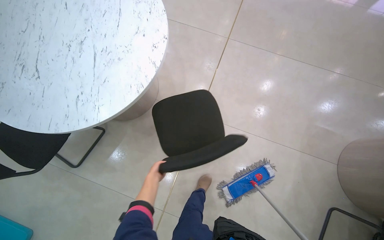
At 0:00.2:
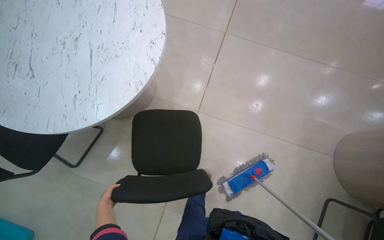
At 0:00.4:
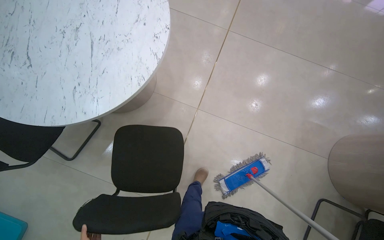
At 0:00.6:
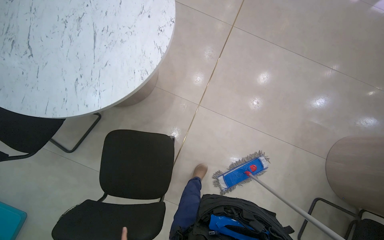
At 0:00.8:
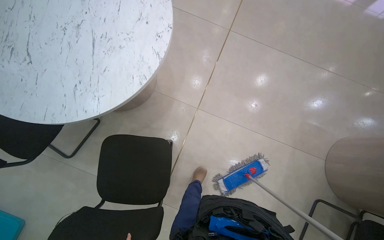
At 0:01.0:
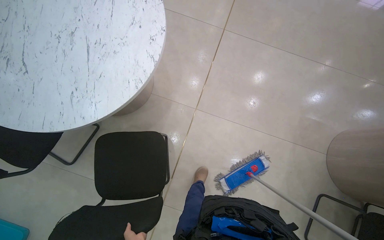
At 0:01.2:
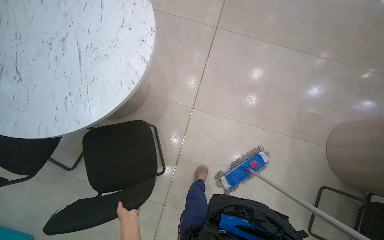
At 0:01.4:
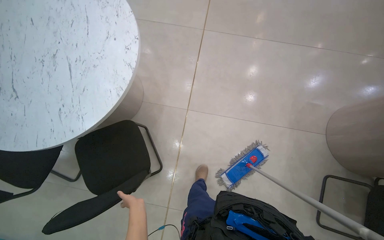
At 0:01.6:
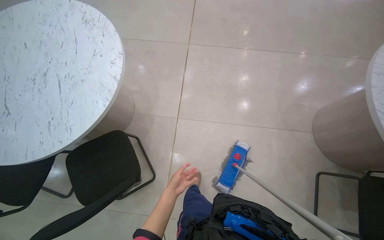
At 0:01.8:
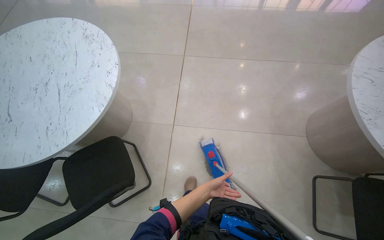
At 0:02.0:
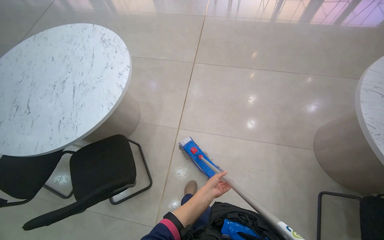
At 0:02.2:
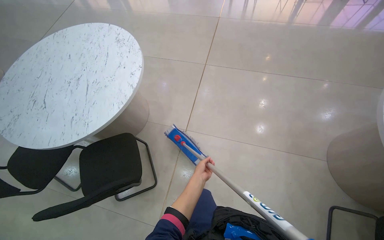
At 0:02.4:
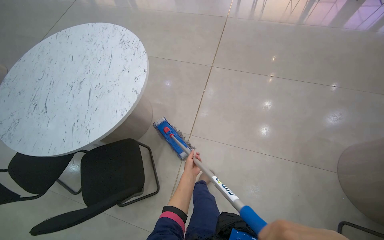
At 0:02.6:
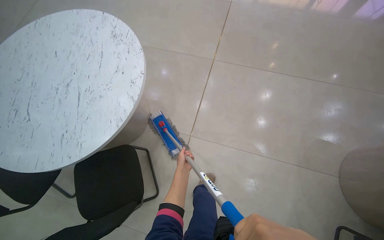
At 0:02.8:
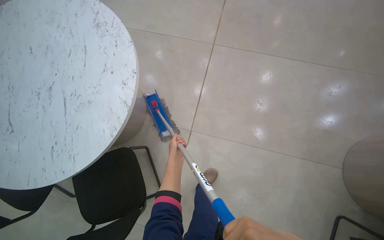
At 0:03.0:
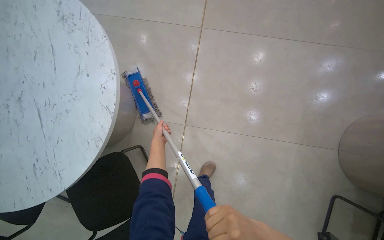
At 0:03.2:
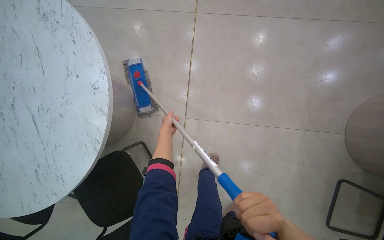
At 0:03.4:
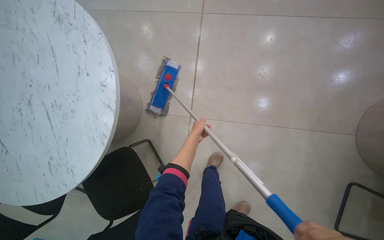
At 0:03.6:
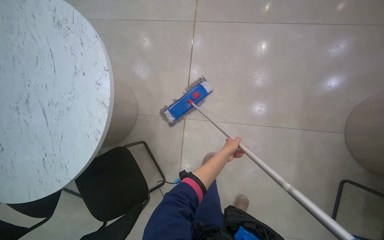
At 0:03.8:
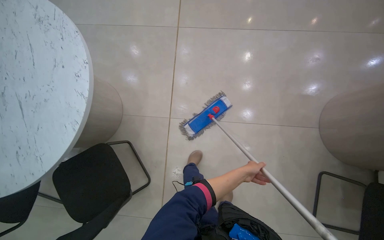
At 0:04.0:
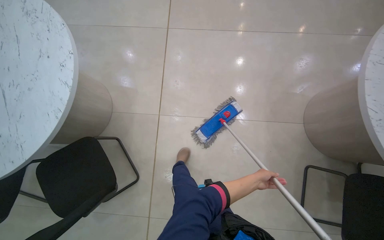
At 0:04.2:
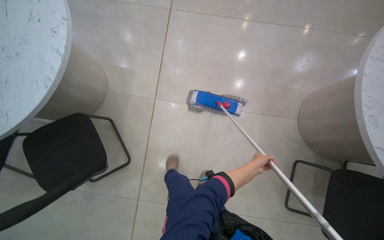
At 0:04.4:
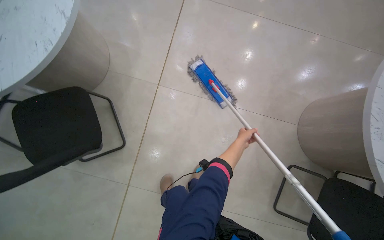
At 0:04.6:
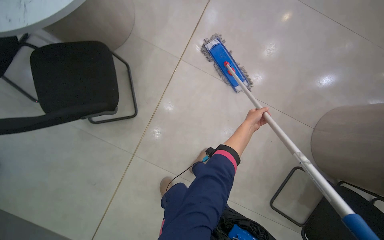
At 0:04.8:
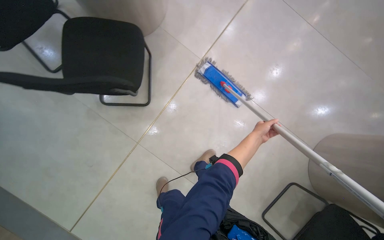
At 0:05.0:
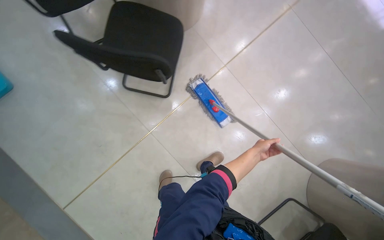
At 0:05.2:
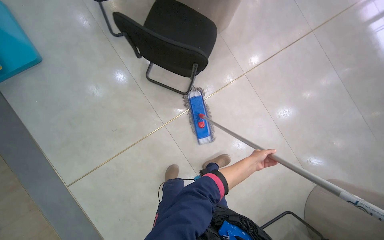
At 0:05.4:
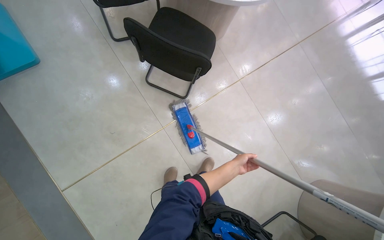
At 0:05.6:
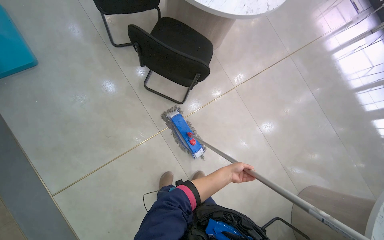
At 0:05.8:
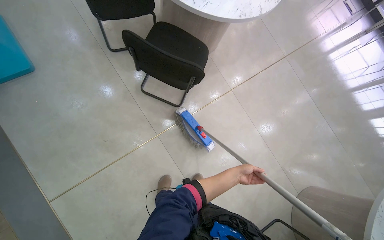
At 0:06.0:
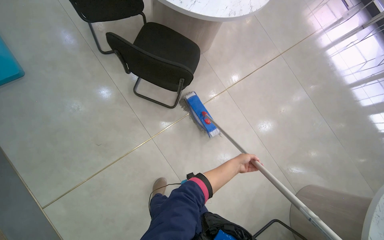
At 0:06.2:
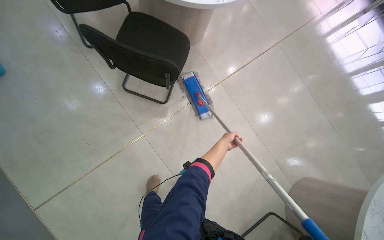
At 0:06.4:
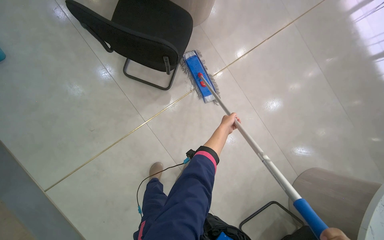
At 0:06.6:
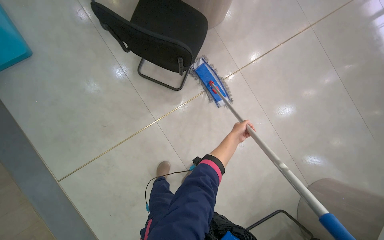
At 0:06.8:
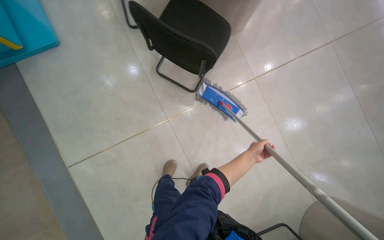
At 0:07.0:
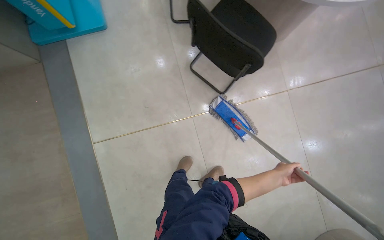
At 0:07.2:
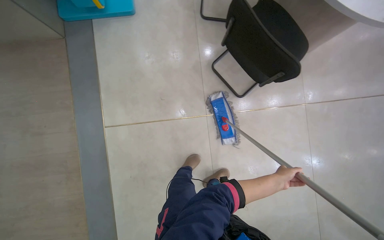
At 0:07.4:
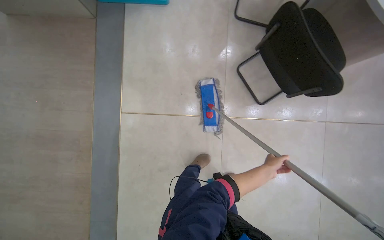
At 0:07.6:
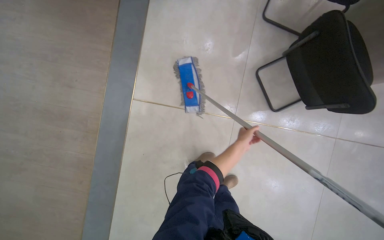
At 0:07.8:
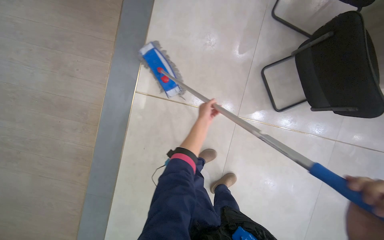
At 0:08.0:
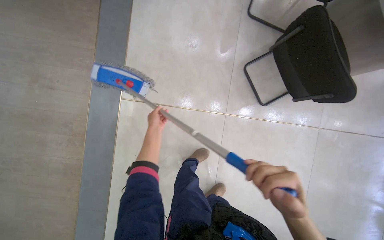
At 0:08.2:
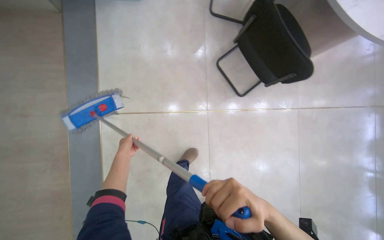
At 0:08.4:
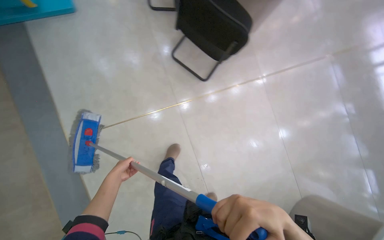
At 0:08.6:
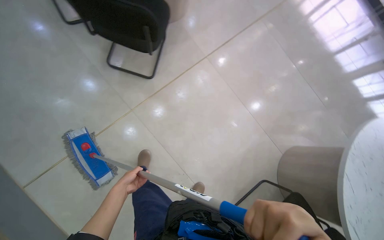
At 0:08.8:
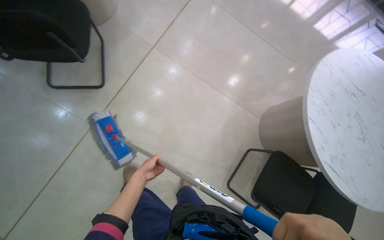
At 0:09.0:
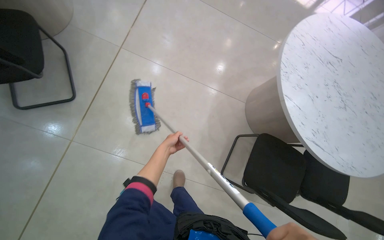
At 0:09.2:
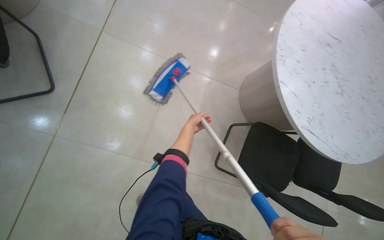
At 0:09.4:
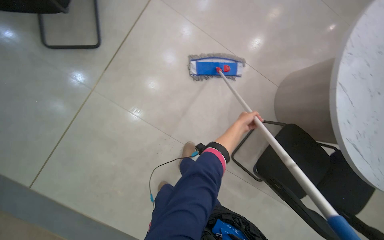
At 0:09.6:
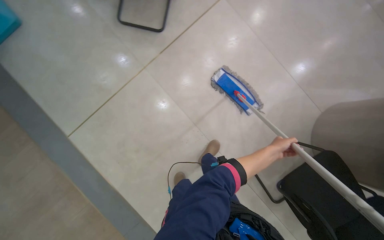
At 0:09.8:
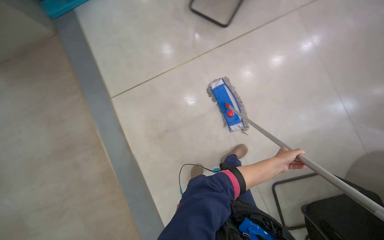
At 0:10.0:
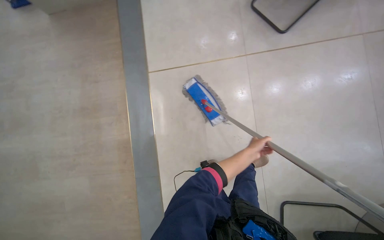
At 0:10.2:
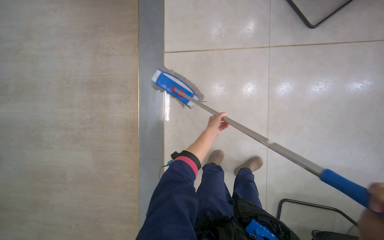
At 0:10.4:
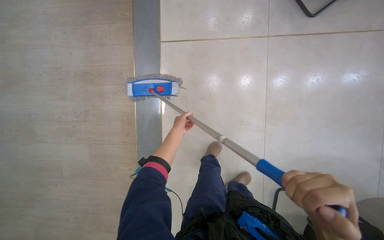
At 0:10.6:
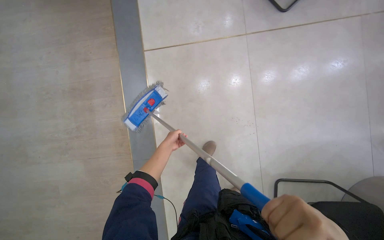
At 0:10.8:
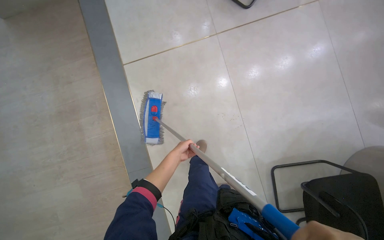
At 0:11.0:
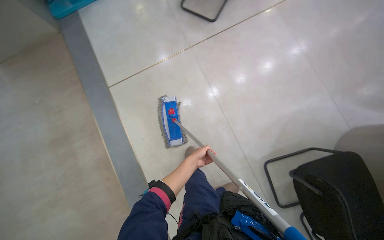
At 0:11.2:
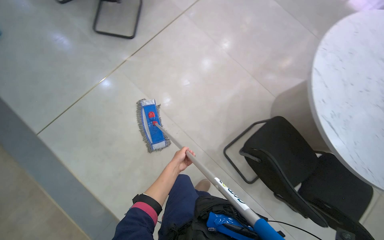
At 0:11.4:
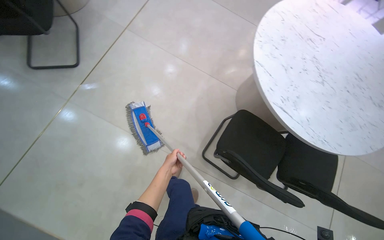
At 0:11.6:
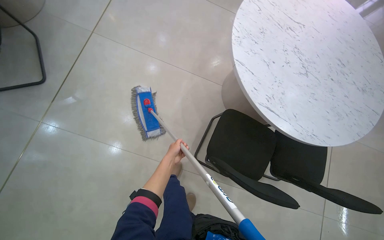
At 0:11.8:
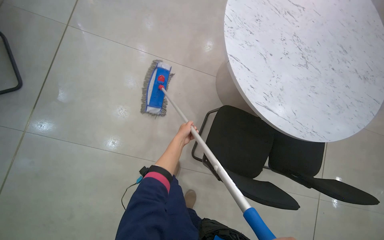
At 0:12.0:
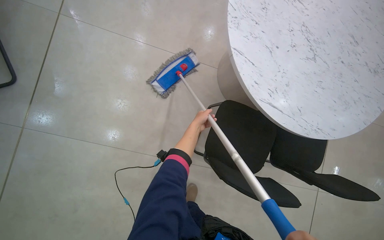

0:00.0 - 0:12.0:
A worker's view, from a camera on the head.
Job: mopping floor.
The whole recording: Mopping tiled floor. The worker mops the tiled floor, moving chairs to clean underneath them.
0:01.6 - 0:03.0: The head travels some 50 cm. The camera pitches downward, by some 10 degrees.
0:03.0 - 0:04.4: The camera travels approximately 40 cm.
0:06.0 - 0:07.6: The head turns to the left by some 50 degrees.
0:07.6 - 0:09.0: The view tips downward by roughly 10 degrees. The scene rotates counterclockwise by approximately 50 degrees.
0:09.0 - 0:10.4: The wearer looks about 20 degrees further downward. The scene turns roughly 30 degrees clockwise in the picture.
0:10.4 - 0:12.0: The wearer moves roughly 80 cm. The wearer's head swings roughly 65 degrees to the right.

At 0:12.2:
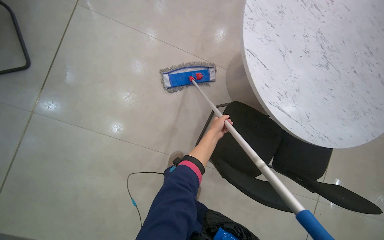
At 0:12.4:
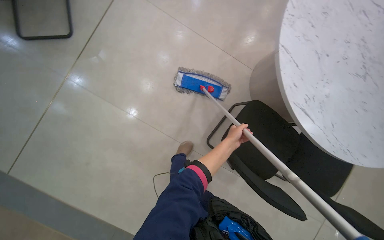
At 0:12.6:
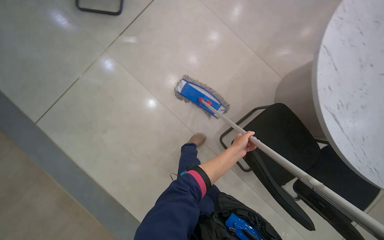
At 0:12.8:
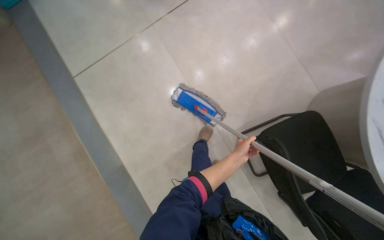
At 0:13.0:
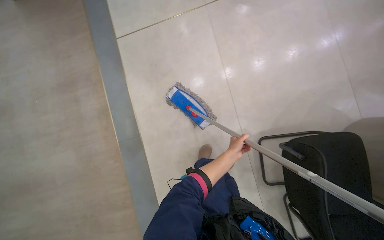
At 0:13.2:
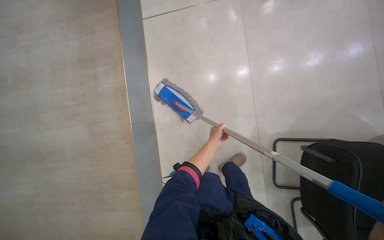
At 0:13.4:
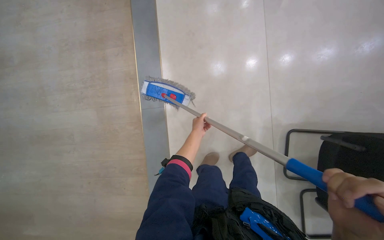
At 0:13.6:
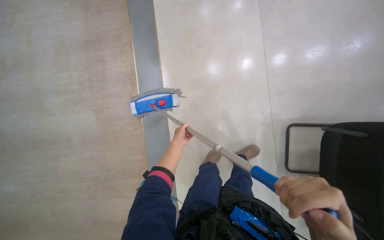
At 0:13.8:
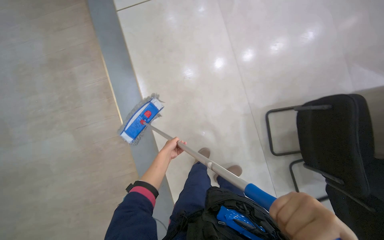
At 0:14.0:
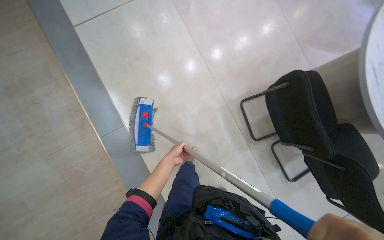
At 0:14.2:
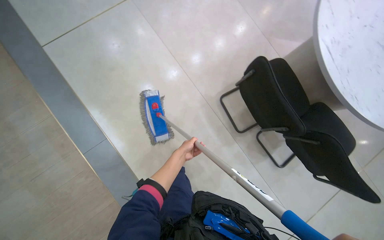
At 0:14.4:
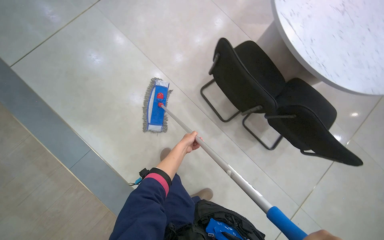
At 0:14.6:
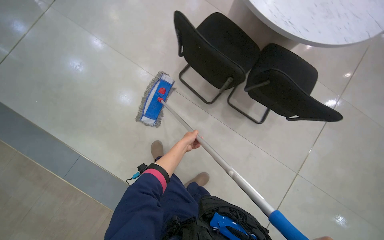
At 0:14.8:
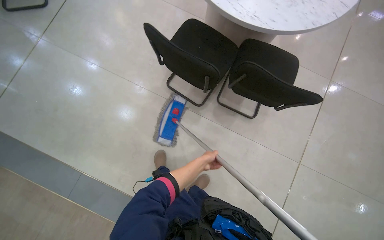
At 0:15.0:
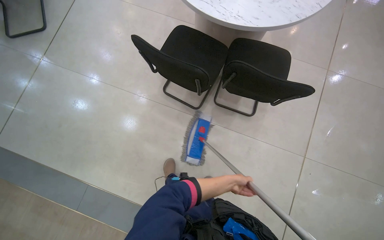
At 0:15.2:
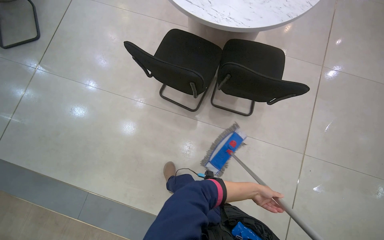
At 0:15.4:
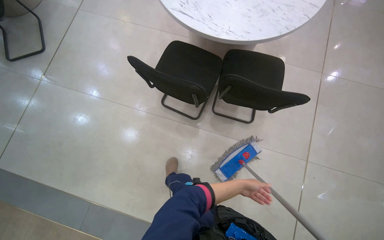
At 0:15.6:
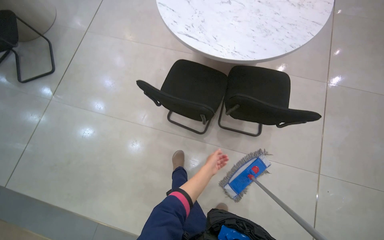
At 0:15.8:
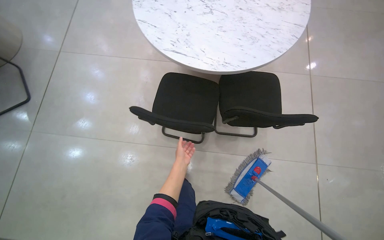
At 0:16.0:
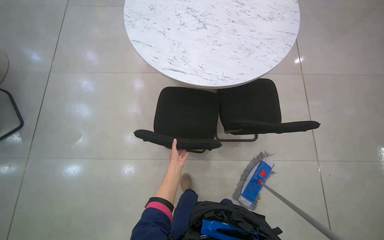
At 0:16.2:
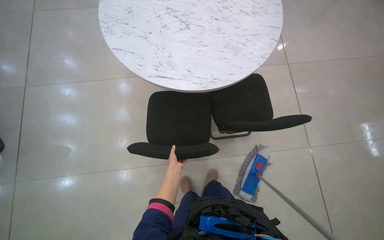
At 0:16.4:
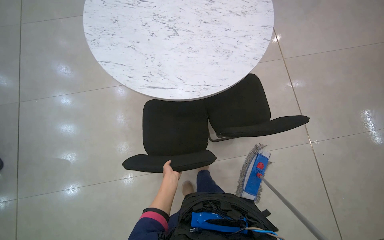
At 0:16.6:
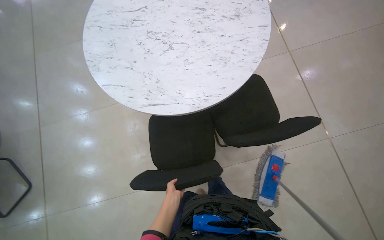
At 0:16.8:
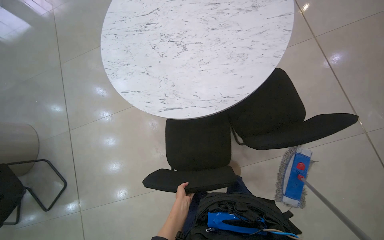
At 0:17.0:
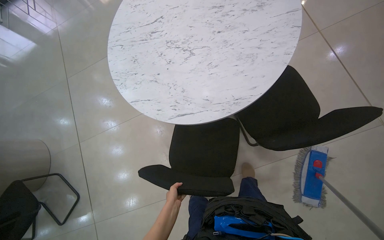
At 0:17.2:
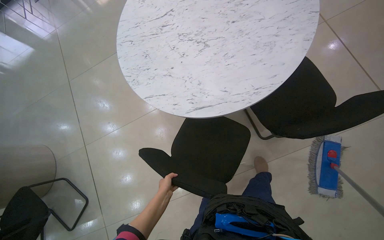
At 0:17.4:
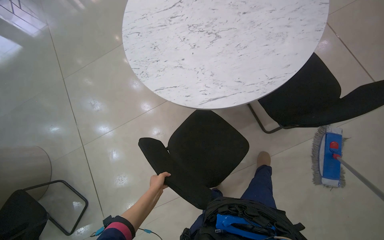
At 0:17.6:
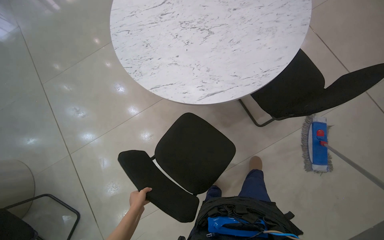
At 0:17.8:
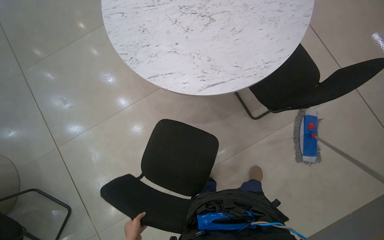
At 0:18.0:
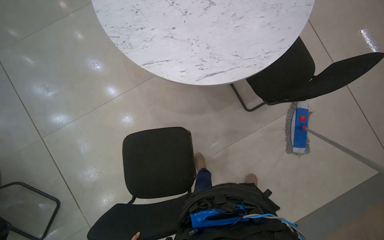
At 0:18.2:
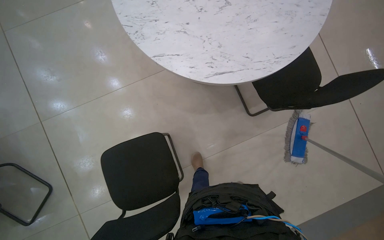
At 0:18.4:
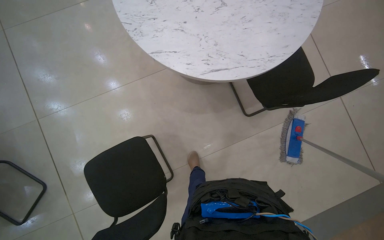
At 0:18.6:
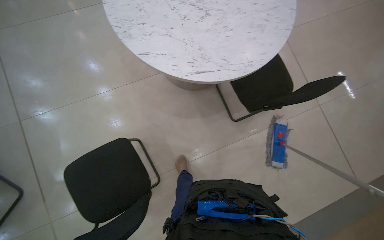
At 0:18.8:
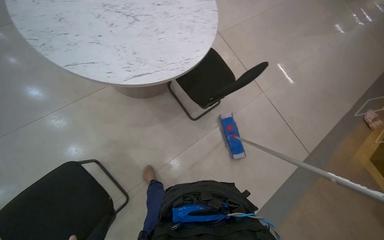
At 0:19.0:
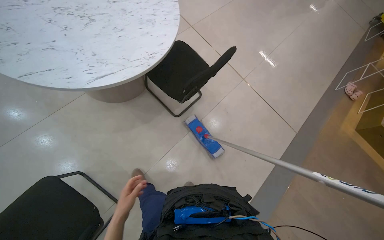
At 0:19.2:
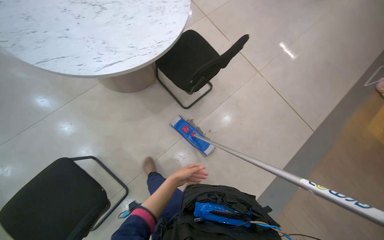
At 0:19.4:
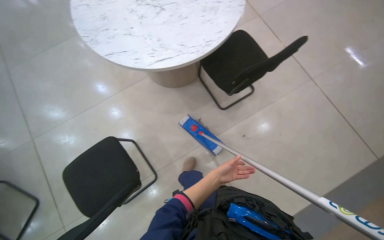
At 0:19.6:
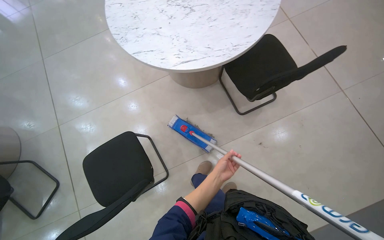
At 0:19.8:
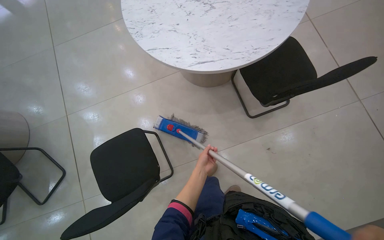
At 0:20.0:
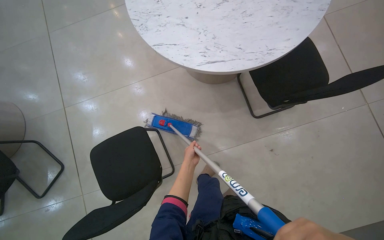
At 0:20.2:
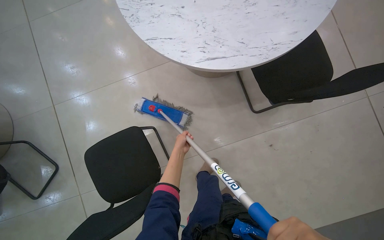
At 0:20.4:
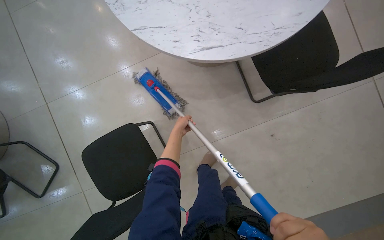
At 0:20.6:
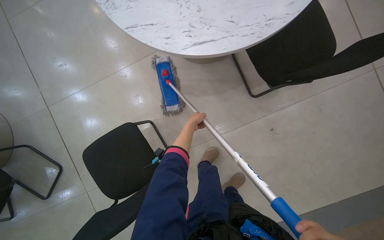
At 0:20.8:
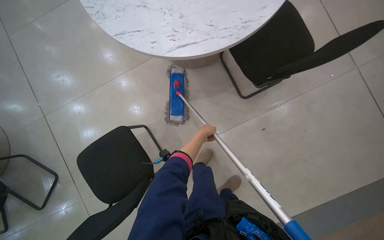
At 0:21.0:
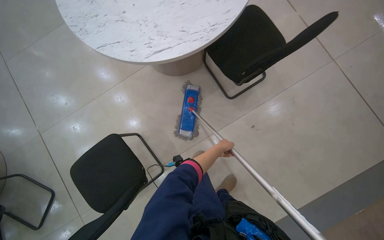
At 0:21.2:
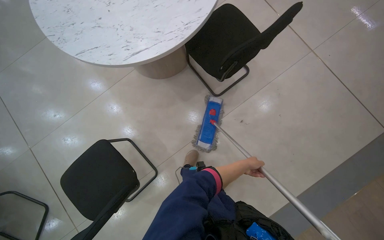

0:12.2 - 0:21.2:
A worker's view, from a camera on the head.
Job: mopping floor.
The whole recording: Mopping tiled floor. The worker mops the tiled floor, moving chairs to clean underneath them.
0:13.8 - 0:15.2: The wearer moves some 60 cm. The scene rotates counterclockwise by roughly 55 degrees.
0:15.2 - 0:16.6: The camera travels approximately 50 cm. The scene turns roughly 35 degrees counterclockwise in the picture.
0:16.6 - 0:18.2: The head travels to the left, about 50 cm.
0:19.8 - 0:21.2: The left hand heads to the right, covering approximately 35 cm.
